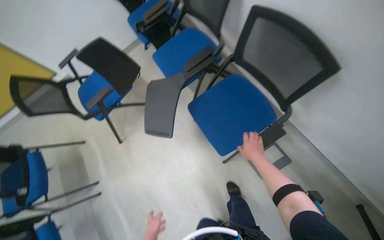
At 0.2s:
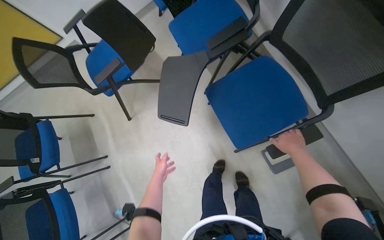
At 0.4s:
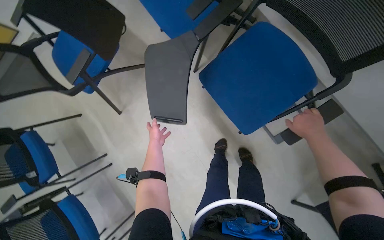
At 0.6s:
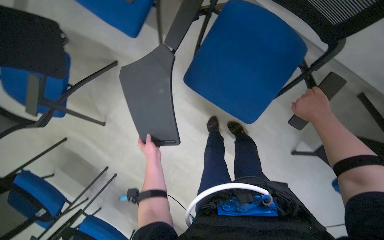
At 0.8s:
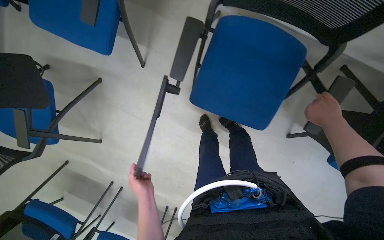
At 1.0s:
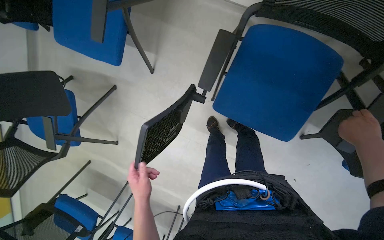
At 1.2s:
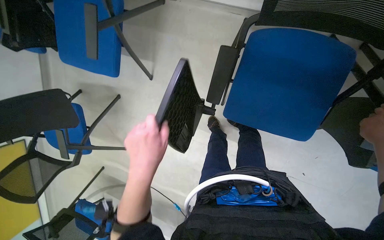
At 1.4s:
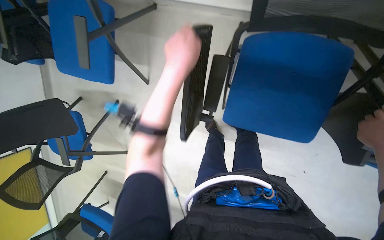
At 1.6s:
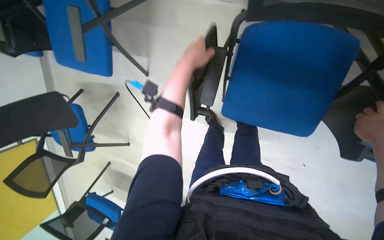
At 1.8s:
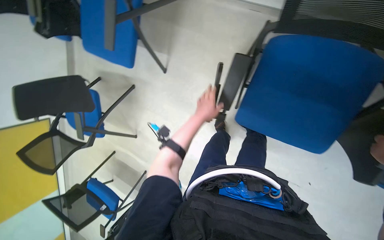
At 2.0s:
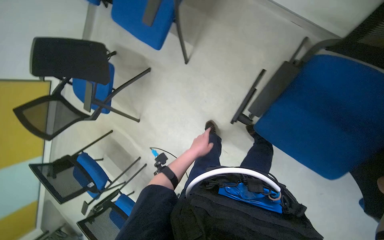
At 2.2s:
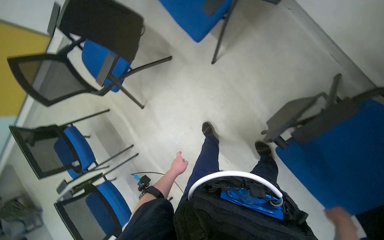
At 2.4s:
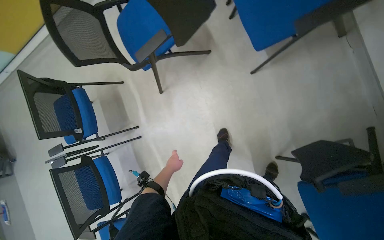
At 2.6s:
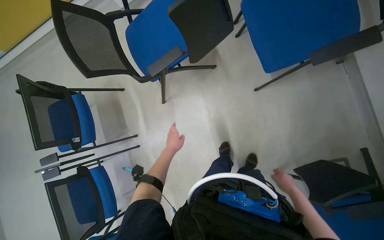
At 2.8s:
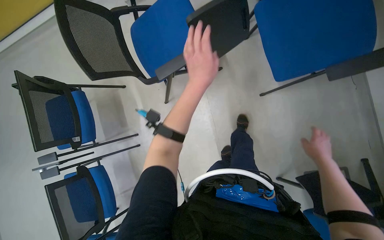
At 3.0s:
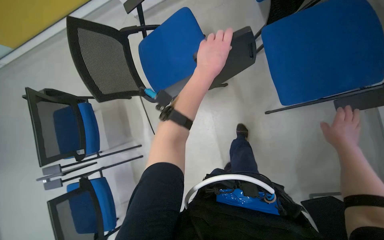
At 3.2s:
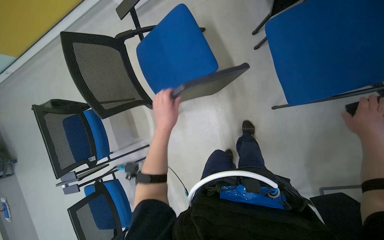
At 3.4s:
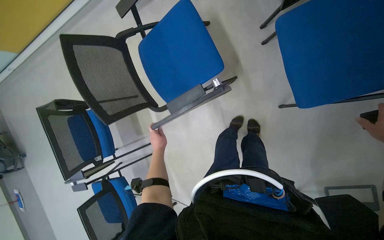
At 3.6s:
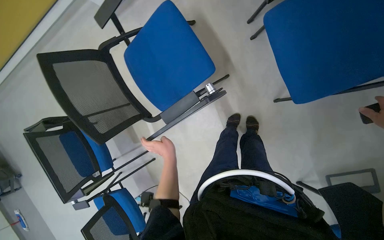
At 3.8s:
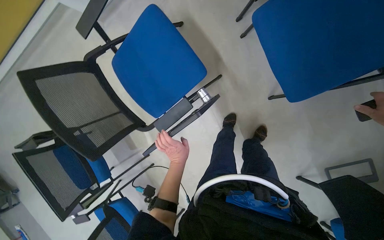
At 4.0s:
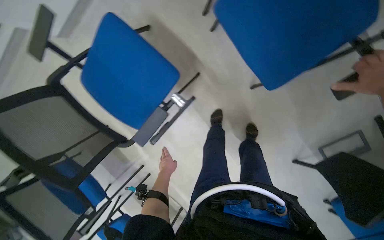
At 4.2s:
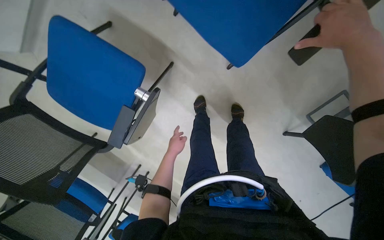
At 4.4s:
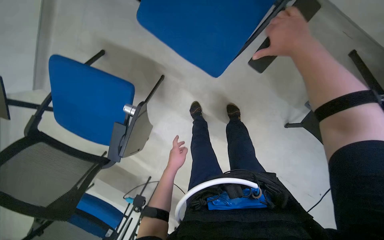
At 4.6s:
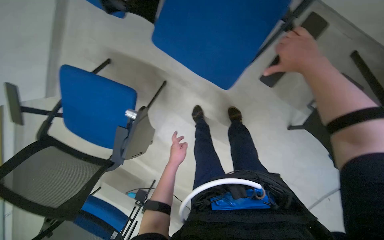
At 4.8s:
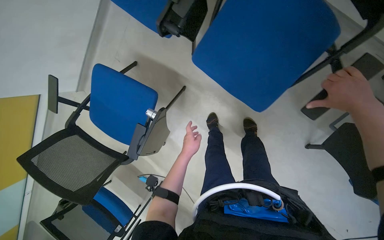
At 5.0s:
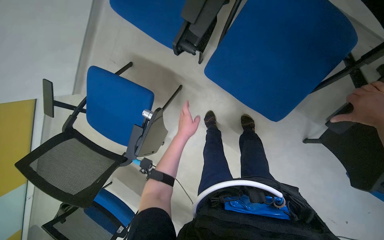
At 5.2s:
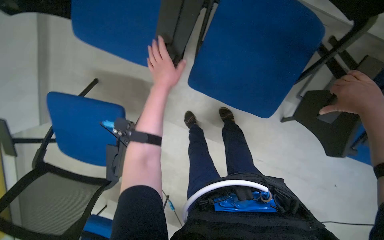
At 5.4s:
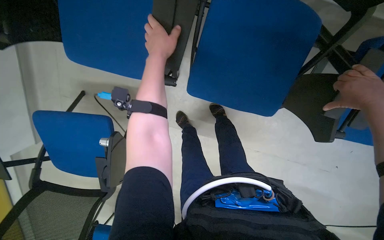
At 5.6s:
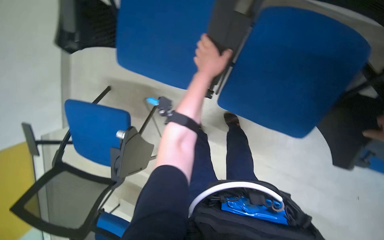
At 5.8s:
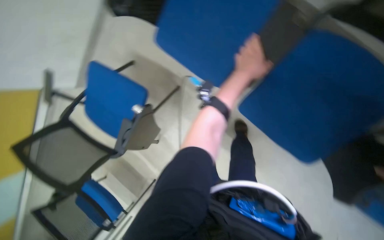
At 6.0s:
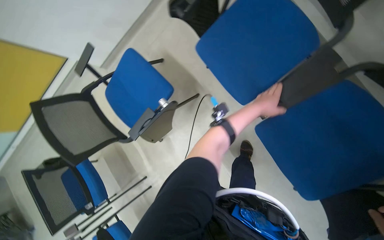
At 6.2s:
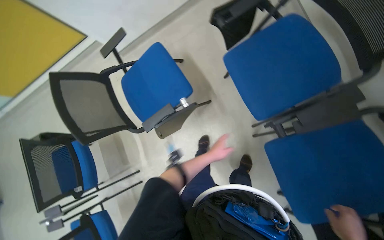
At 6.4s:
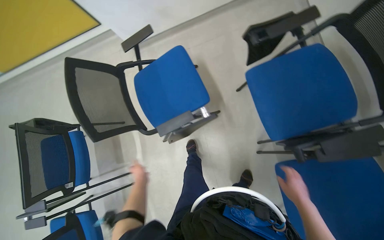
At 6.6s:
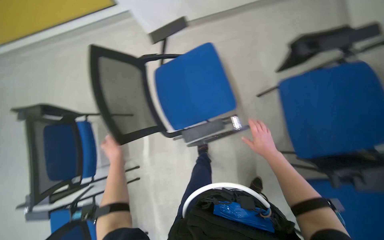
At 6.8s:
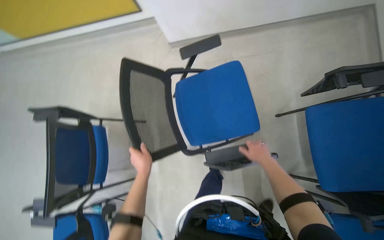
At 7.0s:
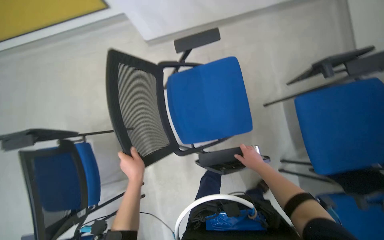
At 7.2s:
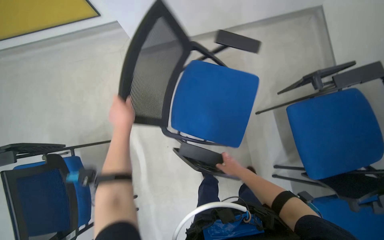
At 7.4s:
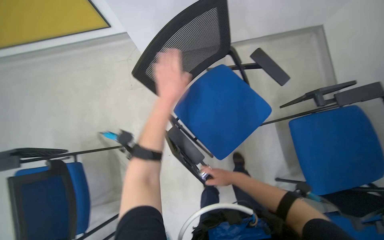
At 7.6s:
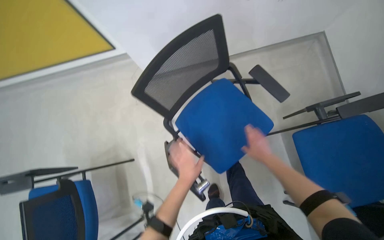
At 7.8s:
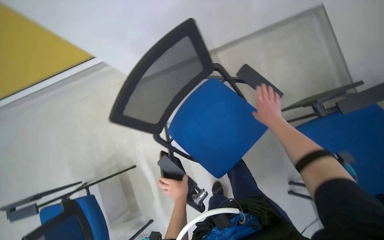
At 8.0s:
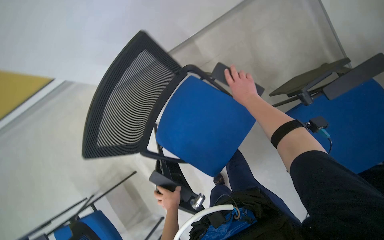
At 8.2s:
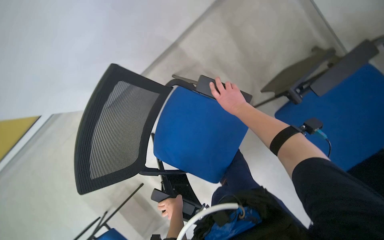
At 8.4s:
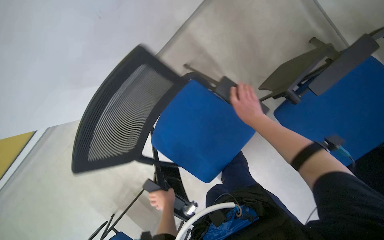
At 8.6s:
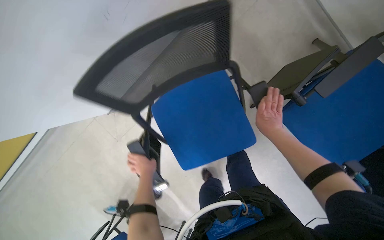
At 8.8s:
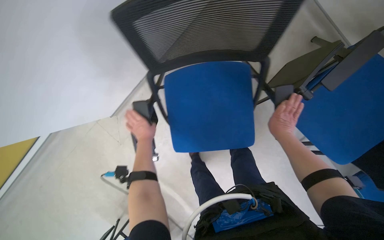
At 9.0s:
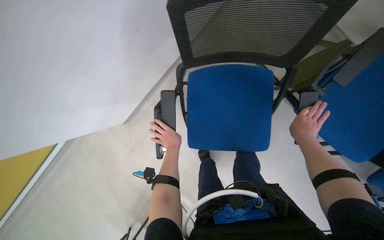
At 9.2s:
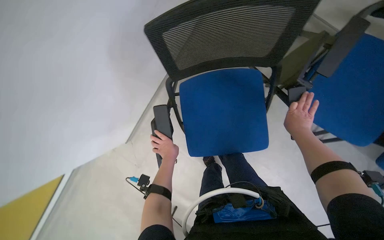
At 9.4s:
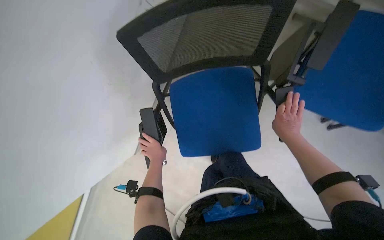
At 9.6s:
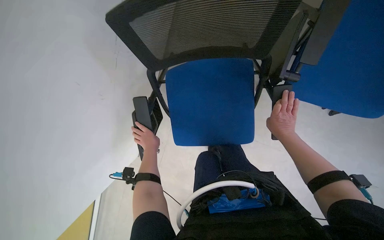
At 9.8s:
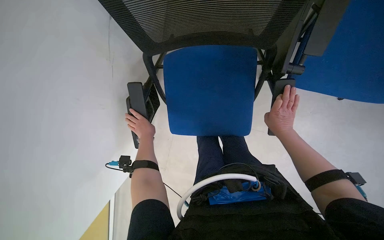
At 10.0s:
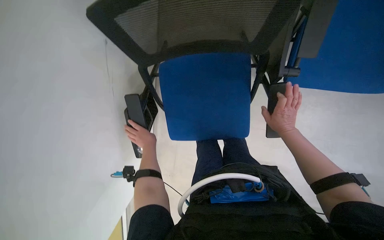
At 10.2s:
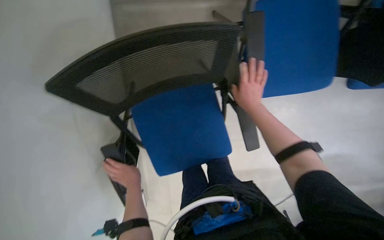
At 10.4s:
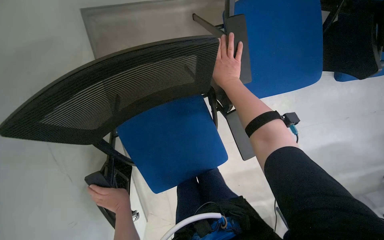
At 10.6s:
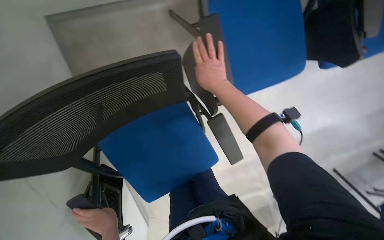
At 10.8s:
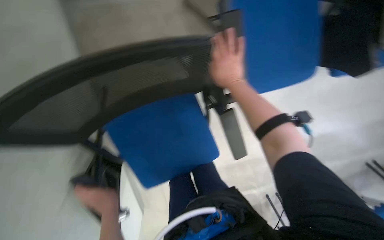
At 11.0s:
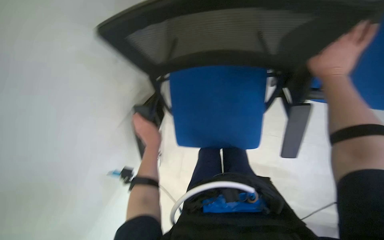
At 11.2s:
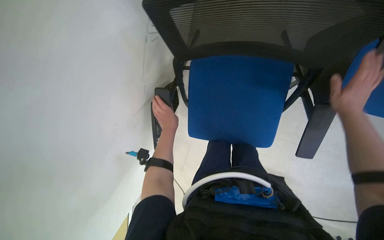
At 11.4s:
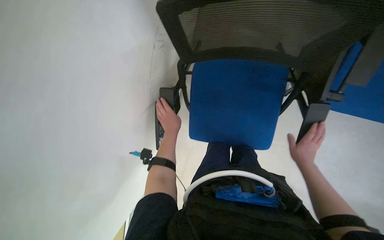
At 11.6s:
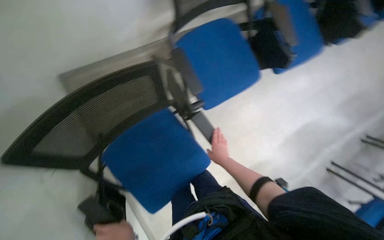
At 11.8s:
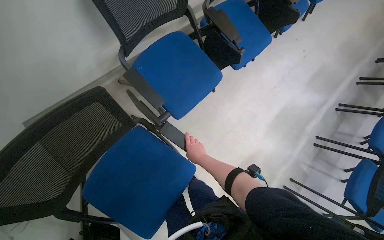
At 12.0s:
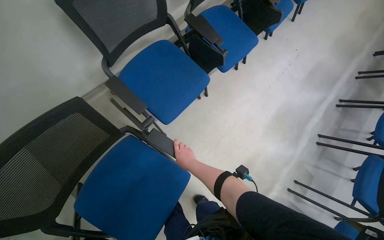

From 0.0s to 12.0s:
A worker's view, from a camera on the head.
Job: organizing items.
The whole recording: Folding office chairs. The worker folds the seats and writing tablets of multiple office chairs.
From 0.0s to 1.6s: The camera pitches downward, by roughly 30 degrees. Everything in view rotates roughly 35 degrees counterclockwise.
From 1.6s to 3.0s: The camera travels some 1 m. The scene rotates clockwise by about 60 degrees.
From 3.0s to 4.4s: The view tips downward by some 15 degrees. The scene turns approximately 45 degrees counterclockwise in the picture.
From 6.0s to 7.6s: The wearer moves some 80 cm. The view pans to the right by approximately 15 degrees.
From 7.6s to 9.0s: The wearer looks some 10 degrees further downward. Everything in view rotates some 30 degrees counterclockwise.
From 9.0s to 10.4s: The head turns to the right by approximately 25 degrees. The right hand moves up the picture and to the left, approximately 20 cm; the left hand is displaced nearer to the camera by roughly 10 cm.

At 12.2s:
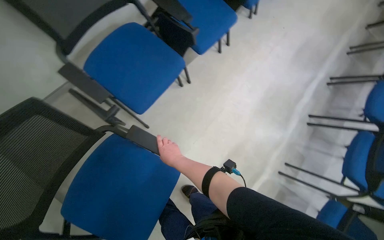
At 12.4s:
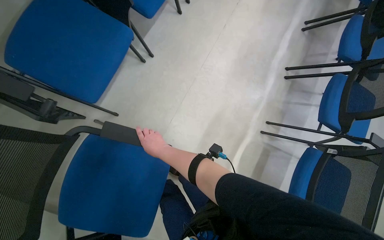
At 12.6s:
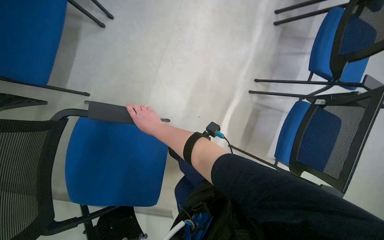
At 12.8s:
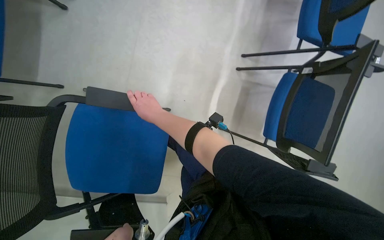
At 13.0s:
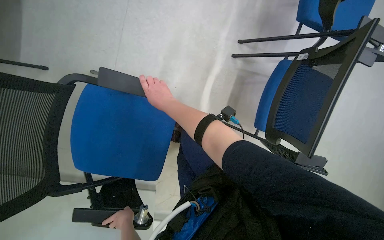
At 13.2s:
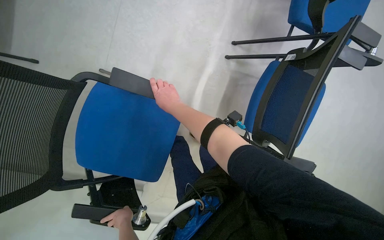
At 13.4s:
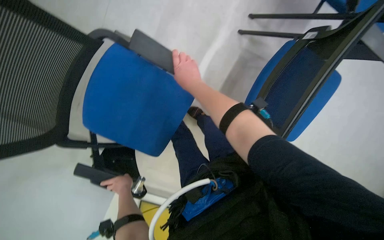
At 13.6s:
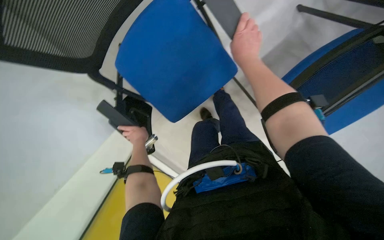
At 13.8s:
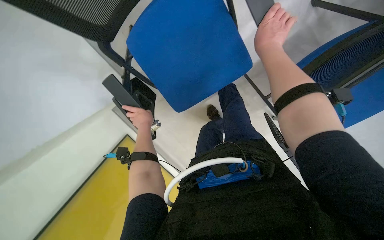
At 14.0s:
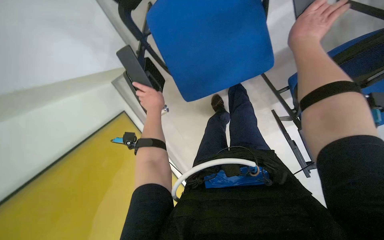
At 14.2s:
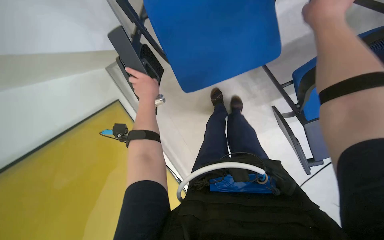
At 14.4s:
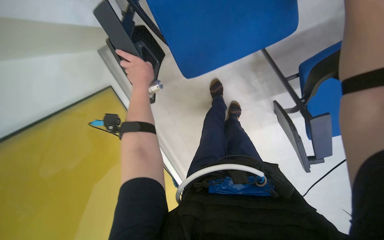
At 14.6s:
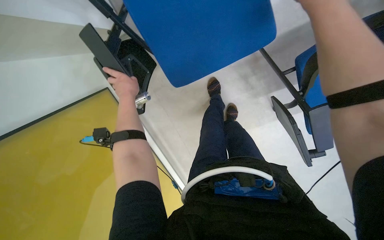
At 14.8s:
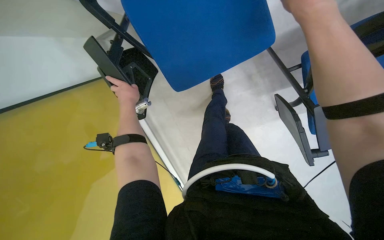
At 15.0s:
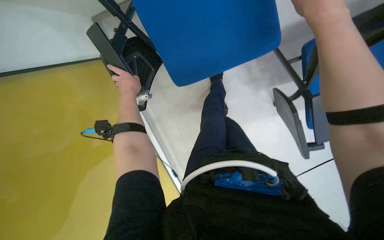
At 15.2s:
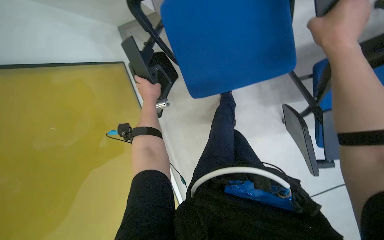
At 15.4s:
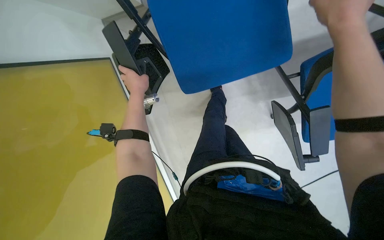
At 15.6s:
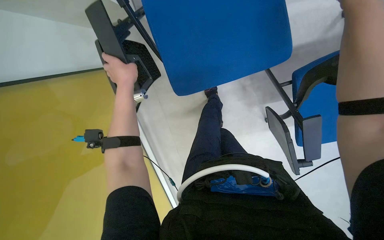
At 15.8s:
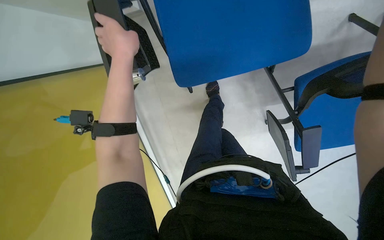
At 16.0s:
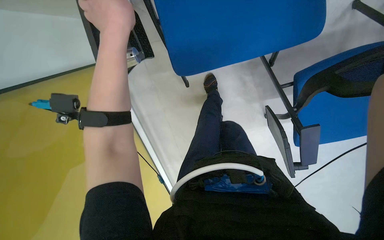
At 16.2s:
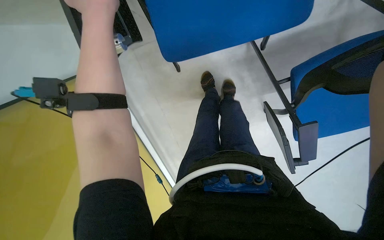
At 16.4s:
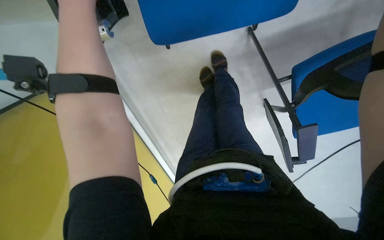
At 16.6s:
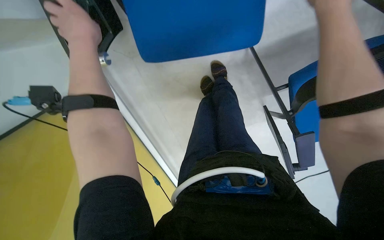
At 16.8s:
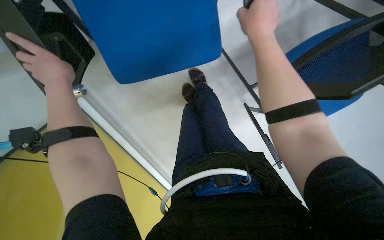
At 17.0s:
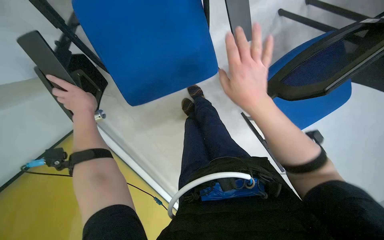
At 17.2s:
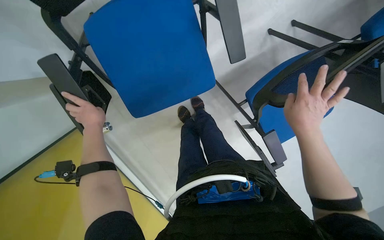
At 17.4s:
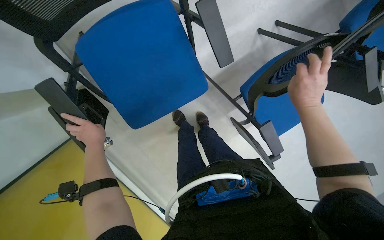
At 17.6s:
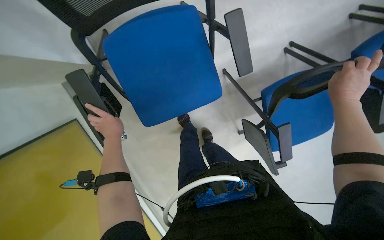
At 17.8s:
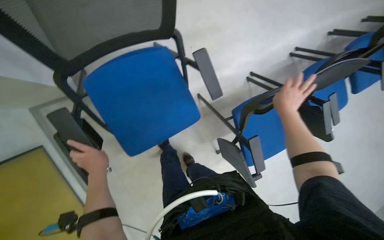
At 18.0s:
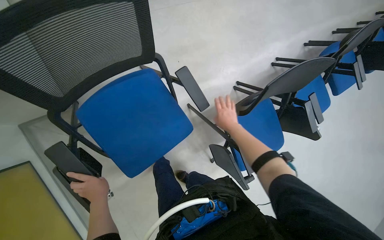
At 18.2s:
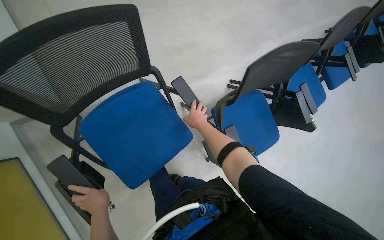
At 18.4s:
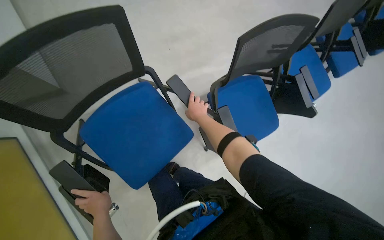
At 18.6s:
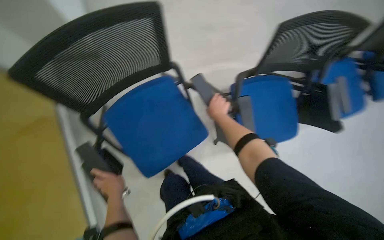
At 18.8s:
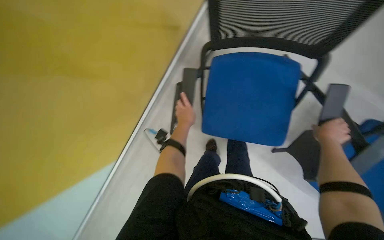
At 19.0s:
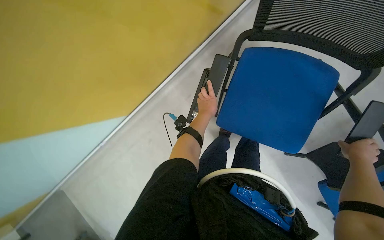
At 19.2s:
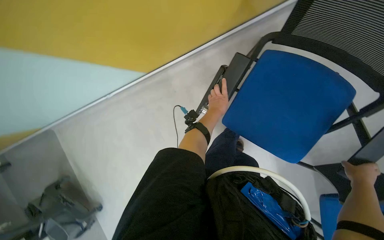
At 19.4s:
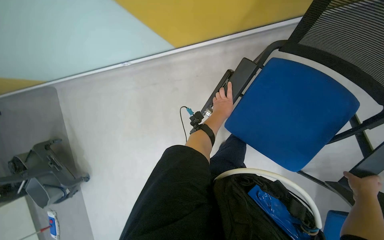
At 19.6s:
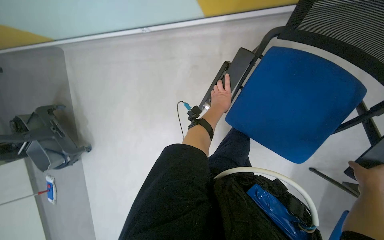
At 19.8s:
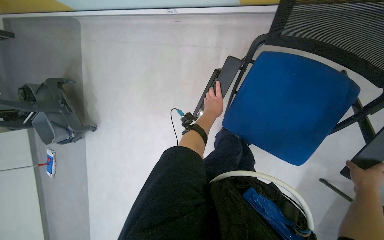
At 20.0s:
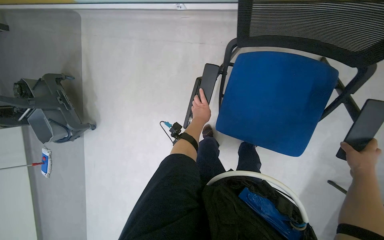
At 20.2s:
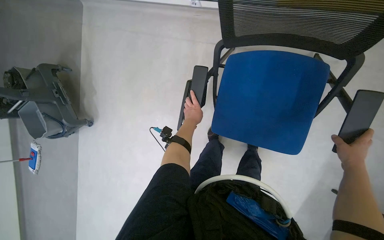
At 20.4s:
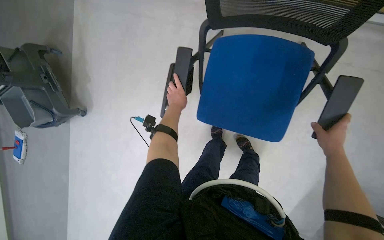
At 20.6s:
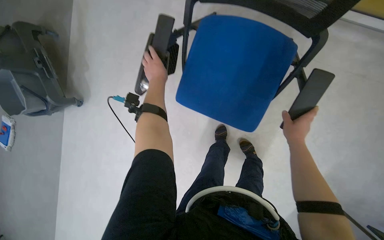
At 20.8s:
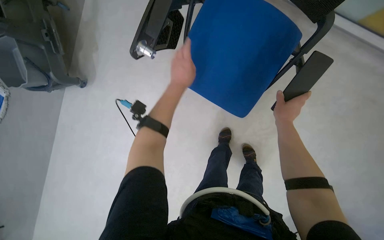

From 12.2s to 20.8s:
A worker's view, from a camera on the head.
Job: organizing items.
The whole recording: Folding office chairs. The worker folds the seats and writing tablets of multiple office chairs.
From 12.2s to 13.6s: The view tilts some 45 degrees downward.
From 16.6s to 18.0s: The head turns to the right by some 30 degrees. The wearer looks some 25 degrees further upward.
From 18.0s to 19.4s: The wearer looks approximately 70 degrees further to the left. The wearer looks some 15 degrees further downward.
From 19.4s to 20.8s: The left hand moves to the left and nearer to the camera, about 20 cm, while the right hand is displaced to the left by approximately 20 cm.
